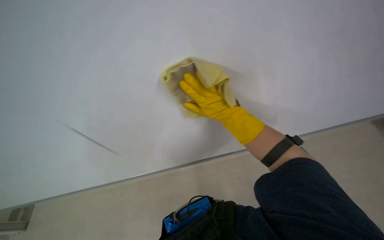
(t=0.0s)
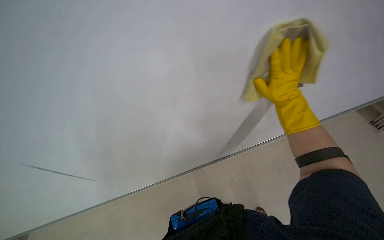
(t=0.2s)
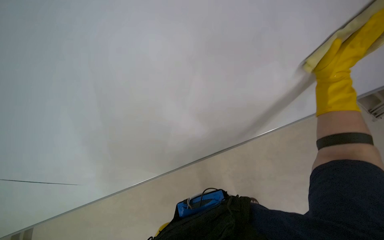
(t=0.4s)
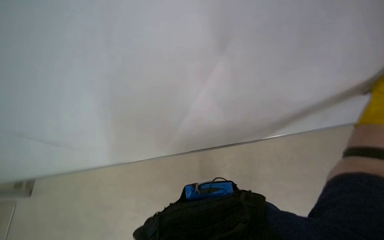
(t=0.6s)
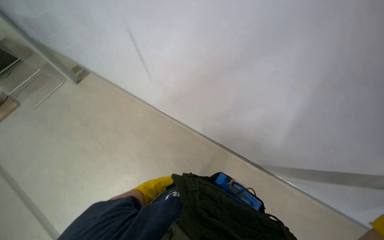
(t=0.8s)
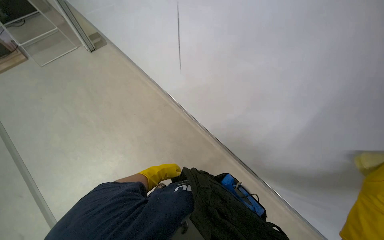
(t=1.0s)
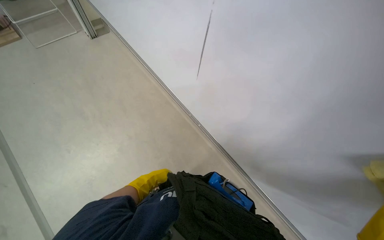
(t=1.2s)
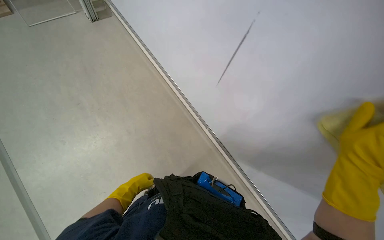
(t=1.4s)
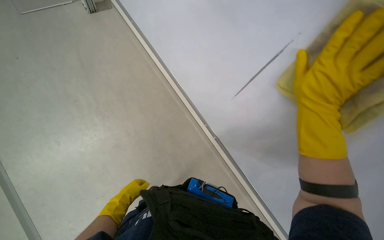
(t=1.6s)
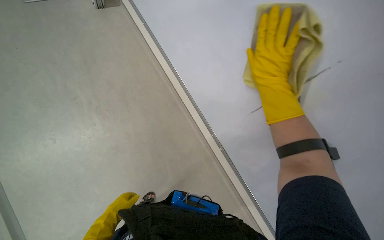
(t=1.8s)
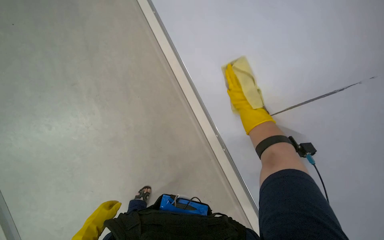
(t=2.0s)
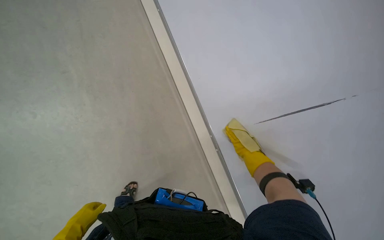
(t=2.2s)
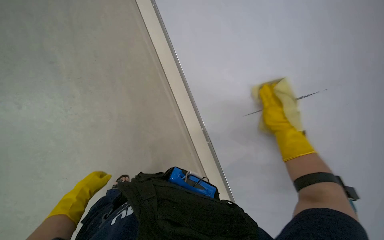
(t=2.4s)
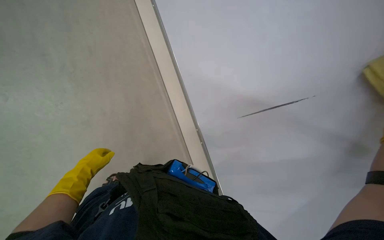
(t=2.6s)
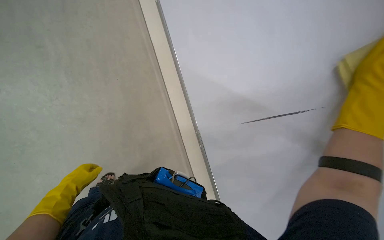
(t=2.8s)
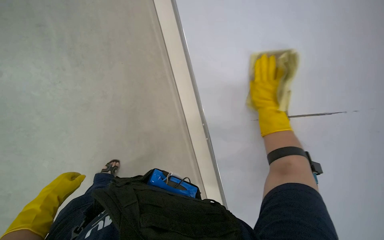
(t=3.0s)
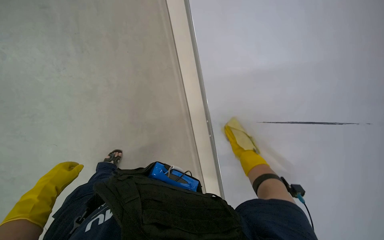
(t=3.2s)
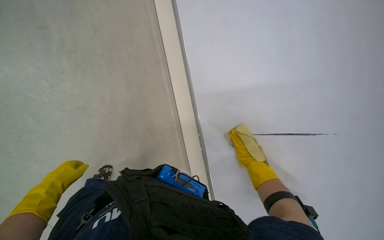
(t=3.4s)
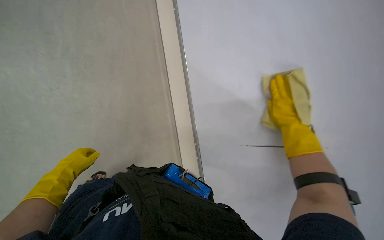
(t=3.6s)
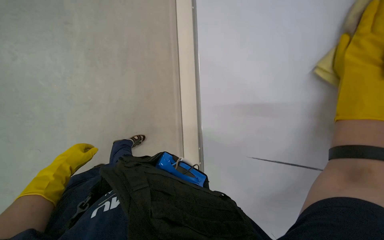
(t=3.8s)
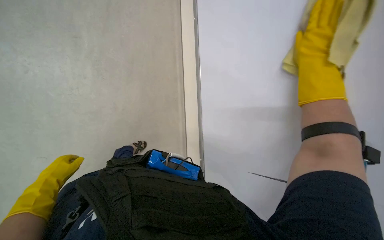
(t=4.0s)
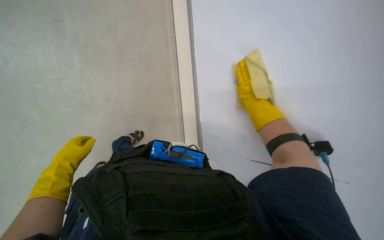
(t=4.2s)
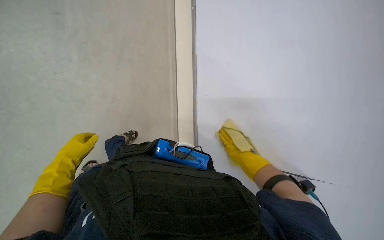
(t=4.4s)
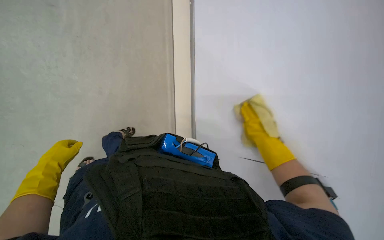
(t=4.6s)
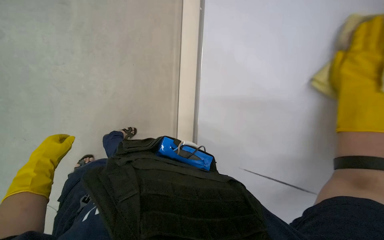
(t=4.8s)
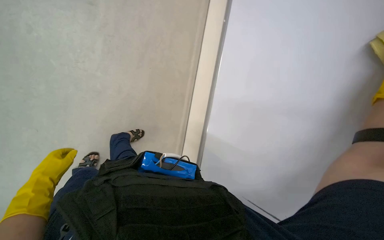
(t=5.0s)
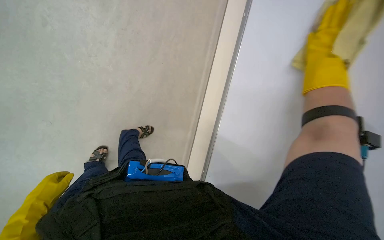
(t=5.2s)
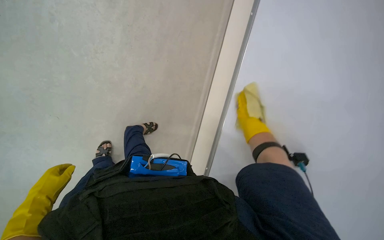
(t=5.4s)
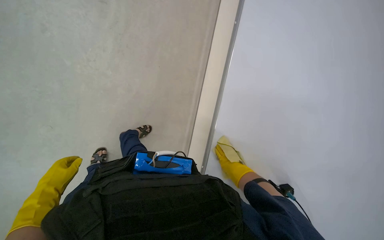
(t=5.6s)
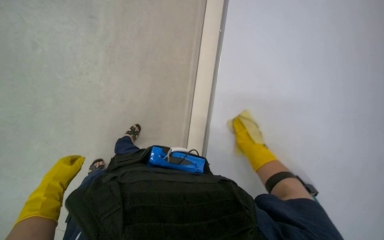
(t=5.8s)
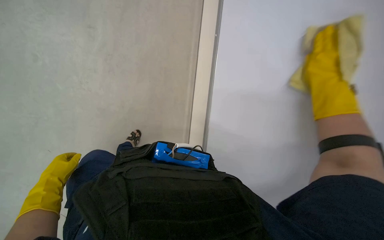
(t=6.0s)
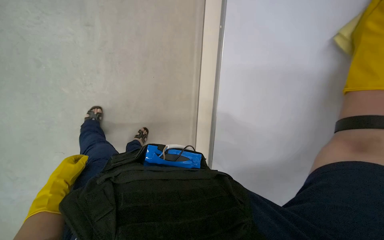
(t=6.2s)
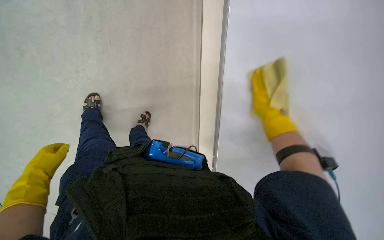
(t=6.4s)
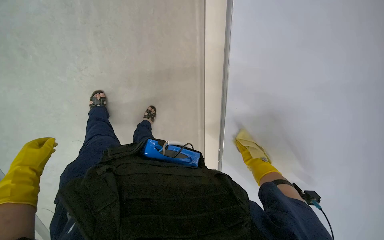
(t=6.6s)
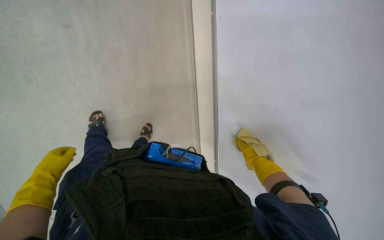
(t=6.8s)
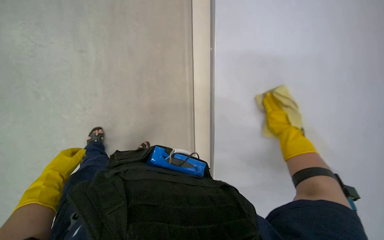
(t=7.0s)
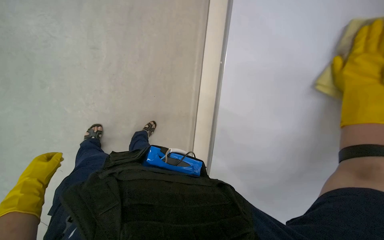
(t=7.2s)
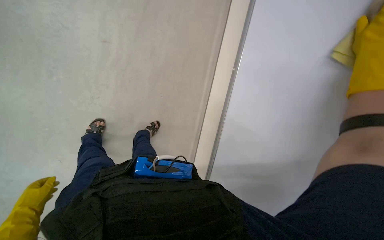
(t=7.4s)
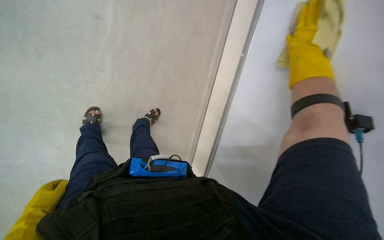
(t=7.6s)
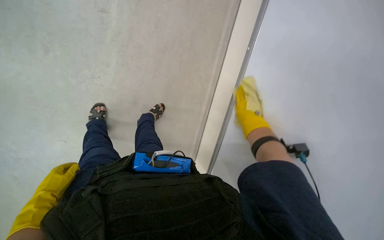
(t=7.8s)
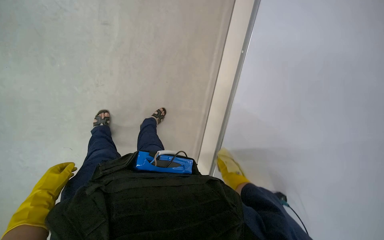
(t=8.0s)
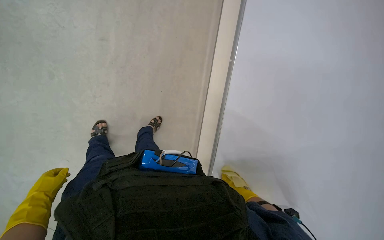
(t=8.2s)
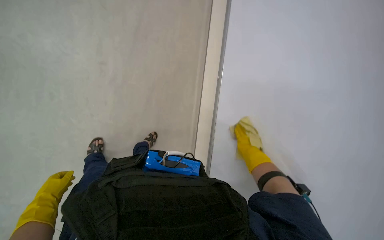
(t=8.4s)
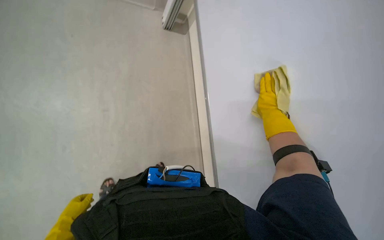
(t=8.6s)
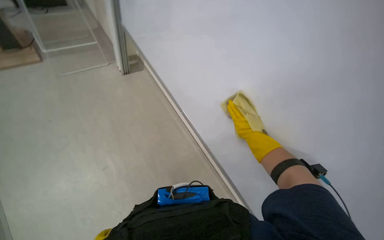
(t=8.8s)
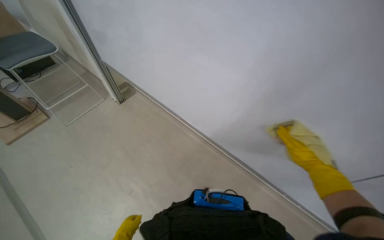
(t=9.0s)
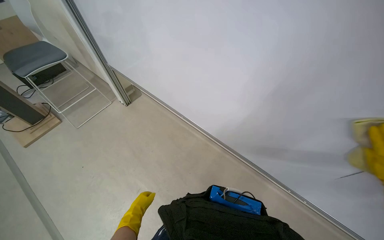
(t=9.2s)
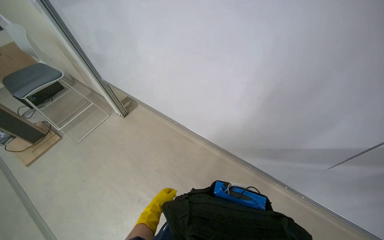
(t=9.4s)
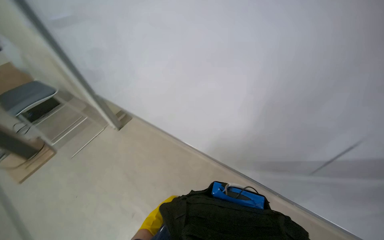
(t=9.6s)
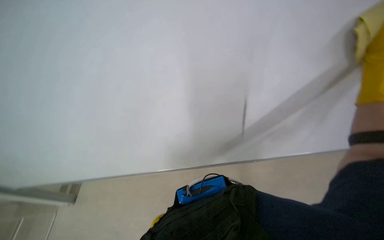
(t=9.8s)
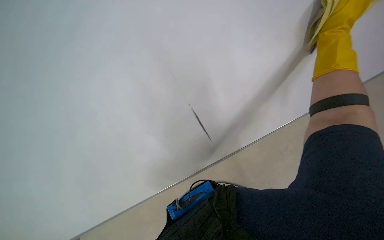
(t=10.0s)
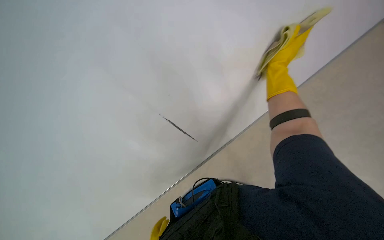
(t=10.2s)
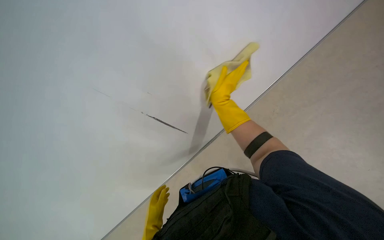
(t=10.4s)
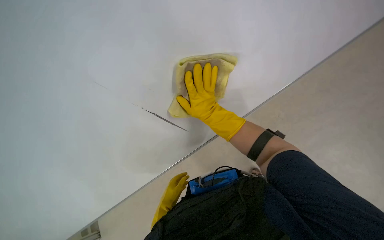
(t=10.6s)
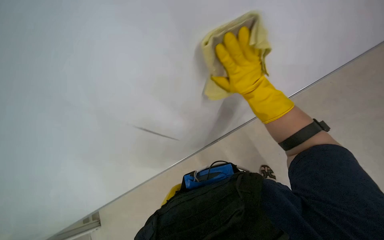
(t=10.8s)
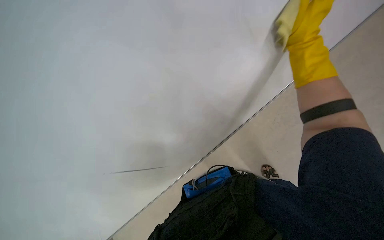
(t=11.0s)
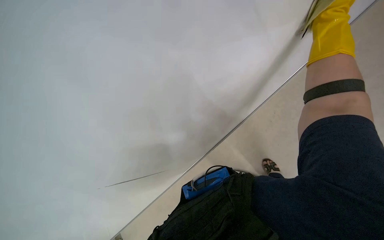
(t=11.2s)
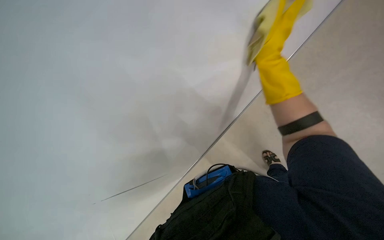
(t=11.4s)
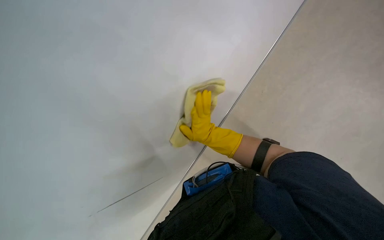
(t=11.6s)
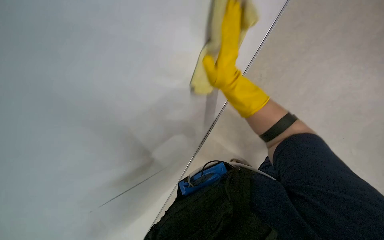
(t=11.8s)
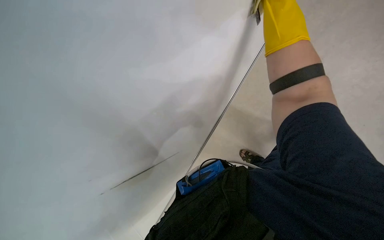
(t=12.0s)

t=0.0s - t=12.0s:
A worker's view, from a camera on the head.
Job: wiping surfaces.
The whole recording: Cleaning whiteboard. The worker cleans a large white board with a yellow cloth while wearing gloves.
t=0.0s - t=1.6s: The wearer looks some 80 degrees further to the left. The view tilts some 25 degrees downward.
t=1.6s - t=3.0s: The left hand shifts approximately 10 cm nearer to the camera; the right hand swings up and down the picture, approximately 25 cm each way, with 2 reversals.
t=3.0s - t=4.4s: The right hand goes up and down the picture, about 25 cm each way, reversing 2 times. Meanwhile the left hand moves farther from the camera, about 10 cm.
t=4.4s - t=6.0s: The left hand moves down the picture, about 15 cm.
t=6.0s - t=7.6s: The left hand travels nearer to the camera by some 10 cm.
t=7.6s - t=9.0s: The camera pitches upward, by some 20 degrees. The scene rotates counterclockwise by some 30 degrees.
t=9.0s - t=10.4s: The wearer's head swings roughly 60 degrees to the right. The wearer looks approximately 15 degrees further upward.
t=10.4s - t=12.0s: The right hand travels nearer to the camera by approximately 15 cm, and reaches about 20 cm to the right, then returns.

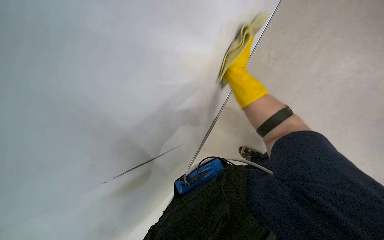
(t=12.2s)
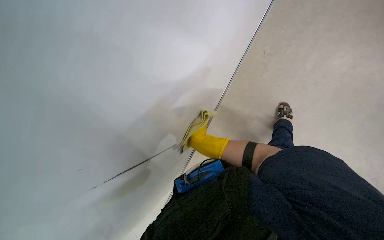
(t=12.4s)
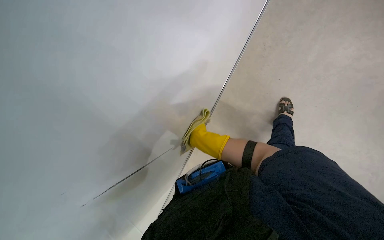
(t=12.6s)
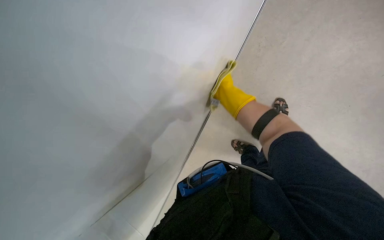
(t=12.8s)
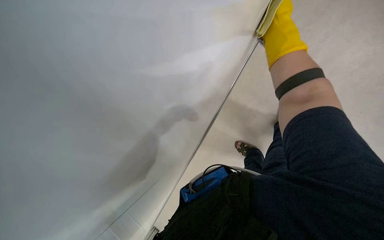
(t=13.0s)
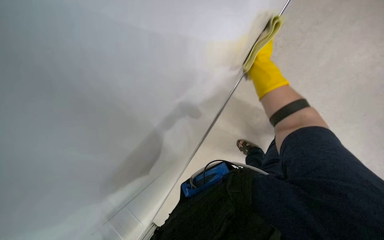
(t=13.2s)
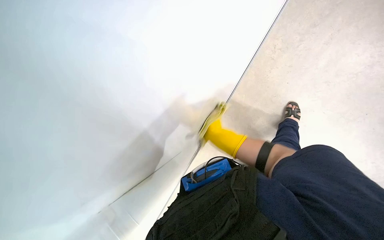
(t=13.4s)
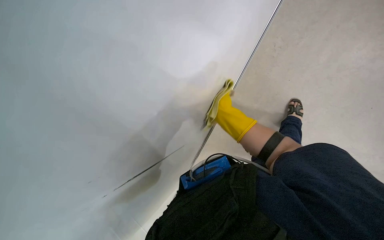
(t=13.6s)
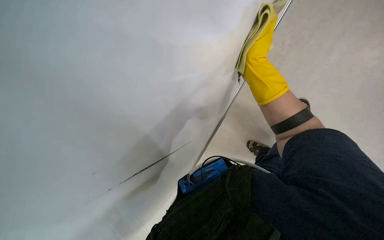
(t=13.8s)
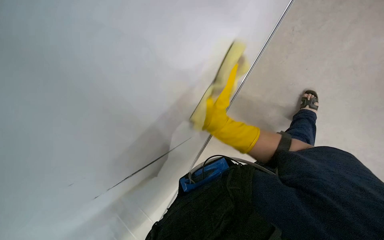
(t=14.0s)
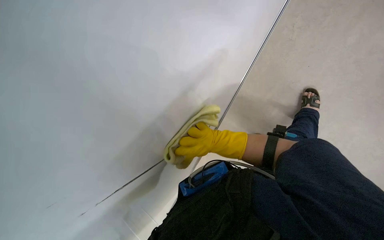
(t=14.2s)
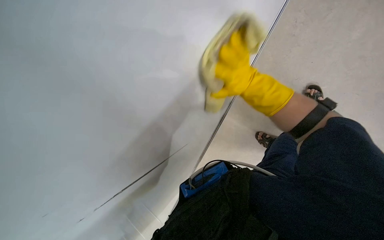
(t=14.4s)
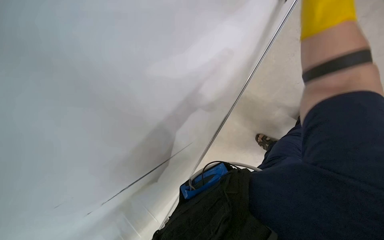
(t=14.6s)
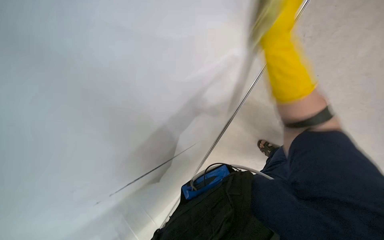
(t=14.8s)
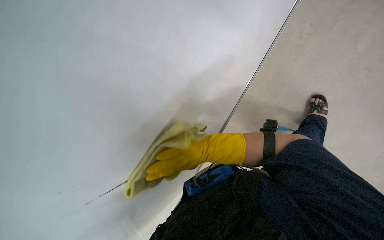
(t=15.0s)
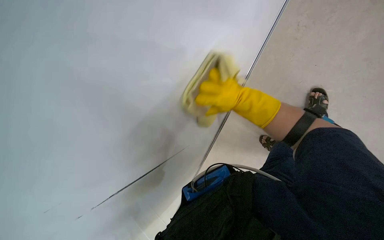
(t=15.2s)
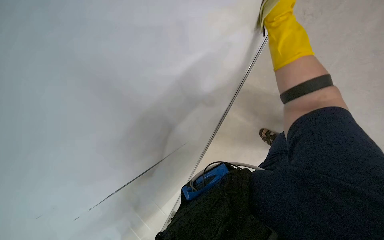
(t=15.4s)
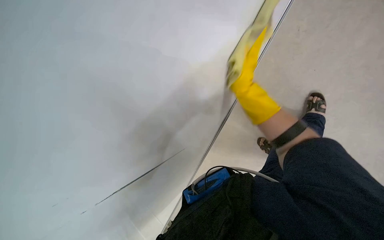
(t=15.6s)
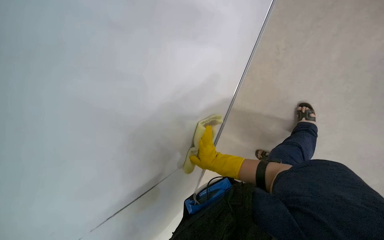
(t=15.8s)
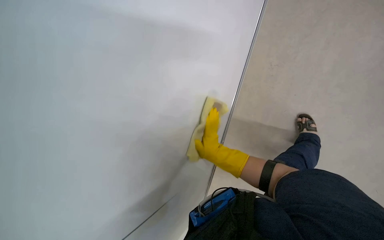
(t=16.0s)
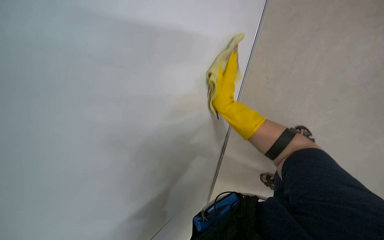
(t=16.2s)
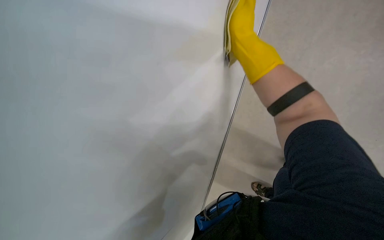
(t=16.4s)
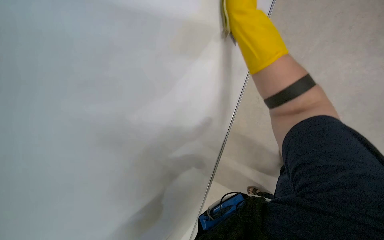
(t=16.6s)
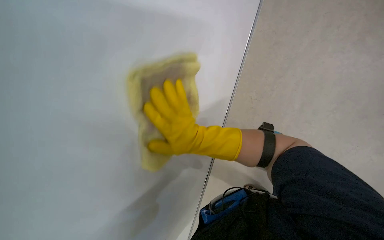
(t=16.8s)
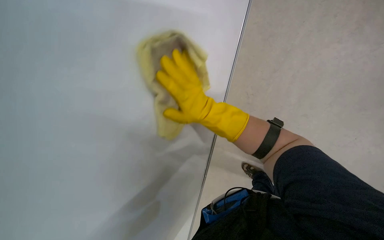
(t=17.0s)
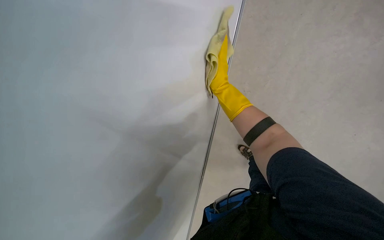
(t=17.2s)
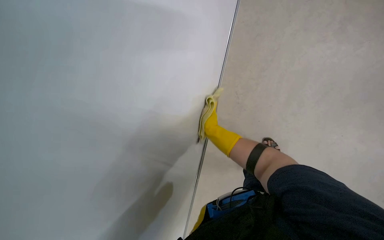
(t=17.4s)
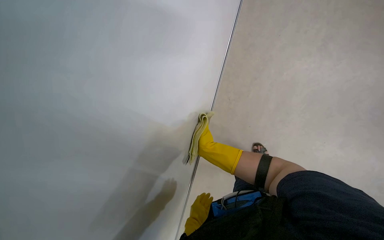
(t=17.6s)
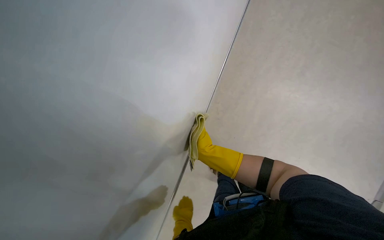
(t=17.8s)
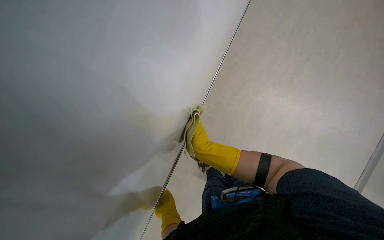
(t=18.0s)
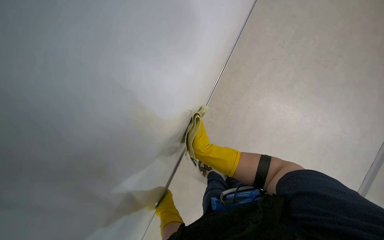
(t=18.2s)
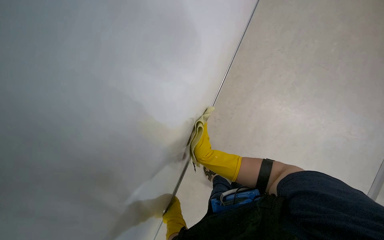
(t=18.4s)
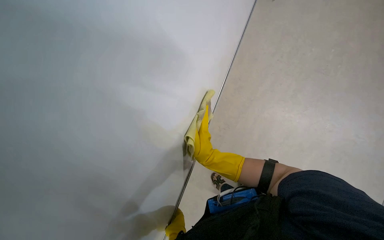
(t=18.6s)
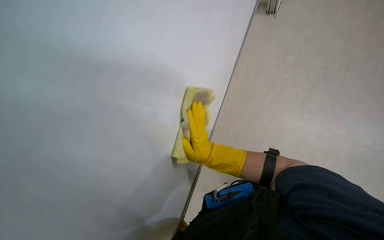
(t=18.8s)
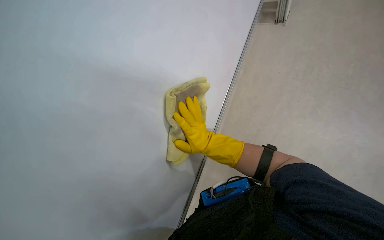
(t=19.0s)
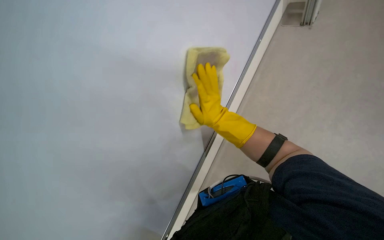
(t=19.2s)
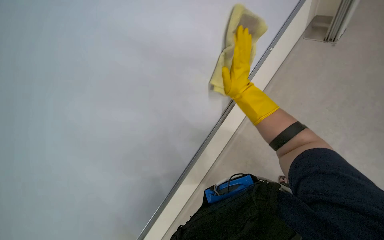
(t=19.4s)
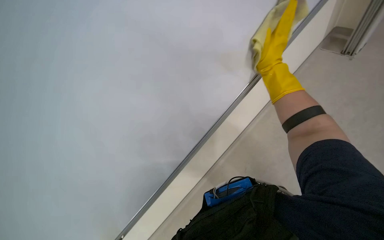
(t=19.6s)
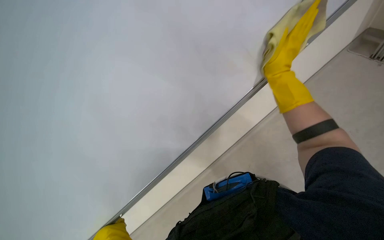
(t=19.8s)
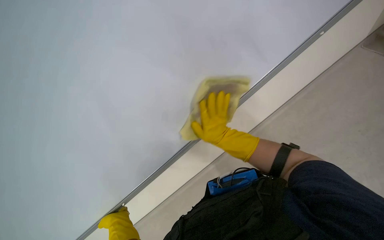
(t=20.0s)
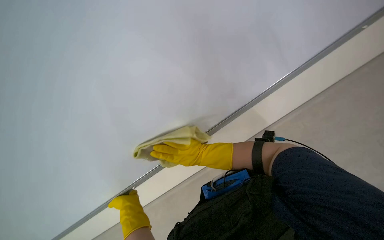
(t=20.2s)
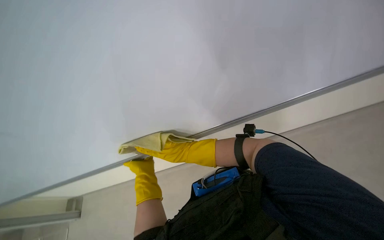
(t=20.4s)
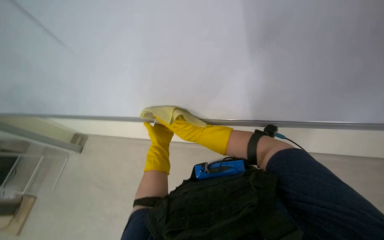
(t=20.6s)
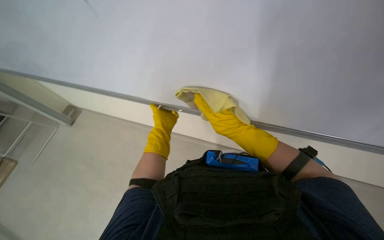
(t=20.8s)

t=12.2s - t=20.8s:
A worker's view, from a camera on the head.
Job: wiping surfaces.
The whole recording: Cleaning whiteboard. The worker cleans a large white board with a yellow cloth while wearing gloves.
t=15.0s - t=16.6s: The camera pitches upward, by about 15 degrees. The right hand goes up and down the picture, approximately 30 cm each way, reversing 2 times.
t=16.6s - t=18.0s: The view swings roughly 30 degrees to the right.
t=18.0s - t=19.4s: The view swings approximately 15 degrees to the left. The view tips upward by approximately 15 degrees. The right hand heads nearer to the camera and up the picture, covering approximately 35 cm.
t=19.4s - t=20.8s: The wearer's head swings approximately 50 degrees to the left.
